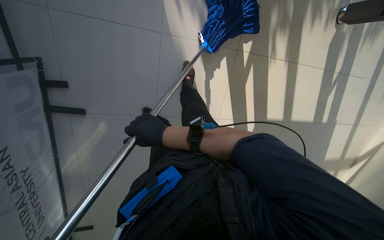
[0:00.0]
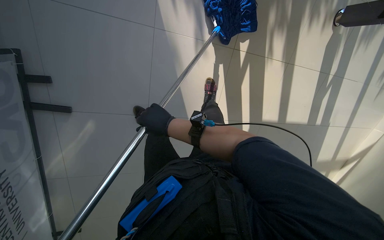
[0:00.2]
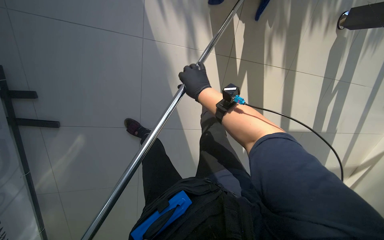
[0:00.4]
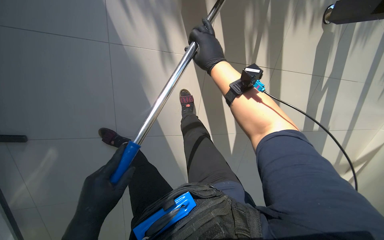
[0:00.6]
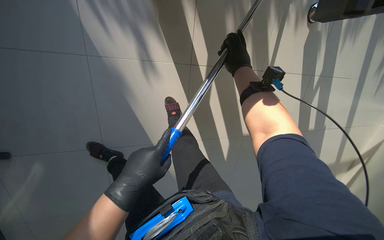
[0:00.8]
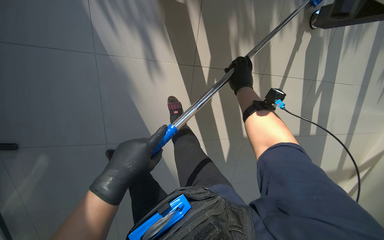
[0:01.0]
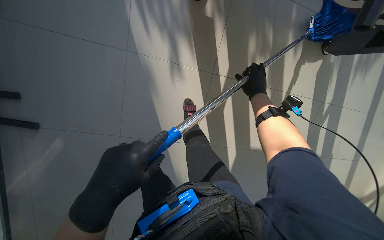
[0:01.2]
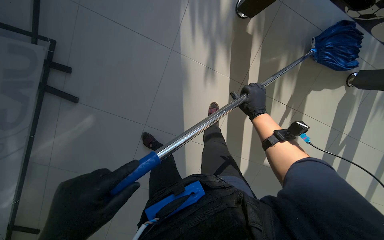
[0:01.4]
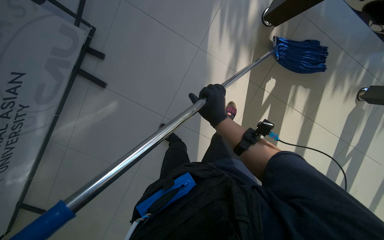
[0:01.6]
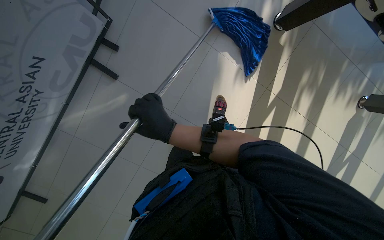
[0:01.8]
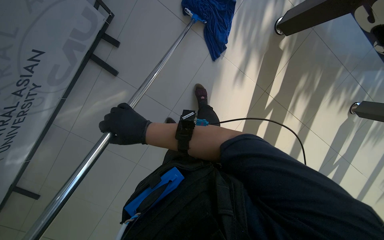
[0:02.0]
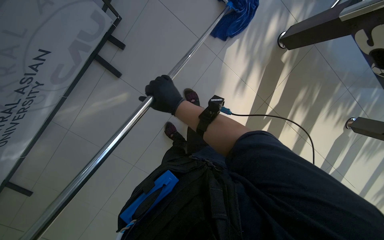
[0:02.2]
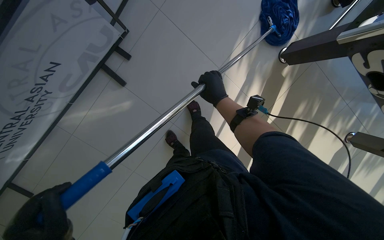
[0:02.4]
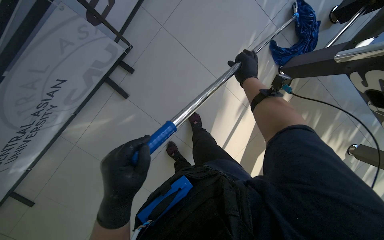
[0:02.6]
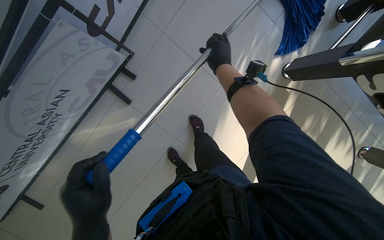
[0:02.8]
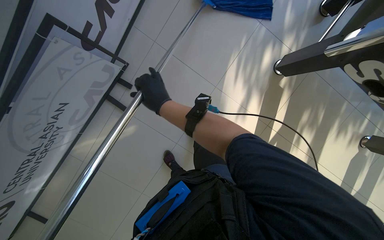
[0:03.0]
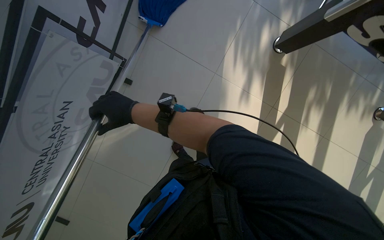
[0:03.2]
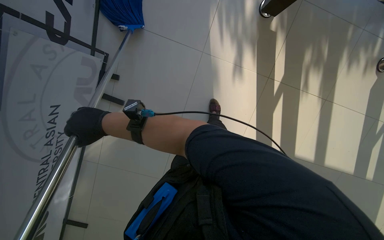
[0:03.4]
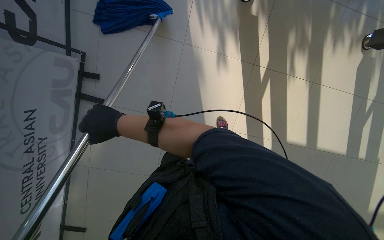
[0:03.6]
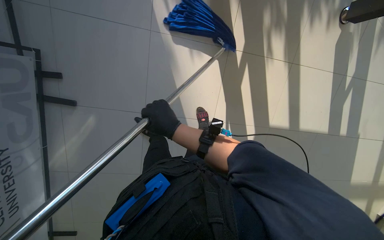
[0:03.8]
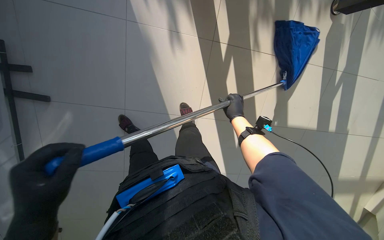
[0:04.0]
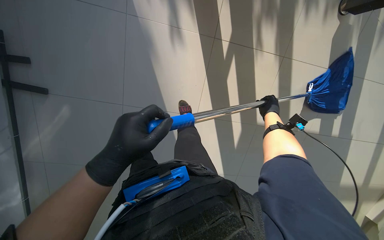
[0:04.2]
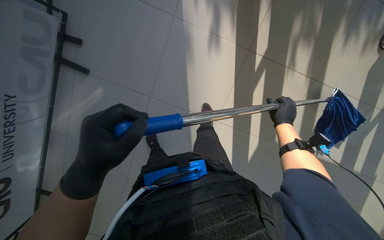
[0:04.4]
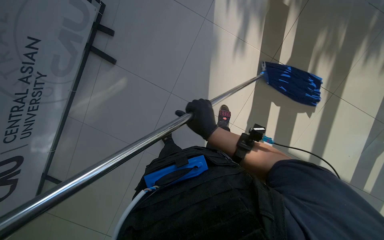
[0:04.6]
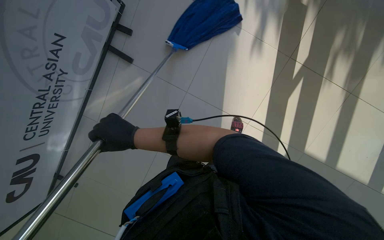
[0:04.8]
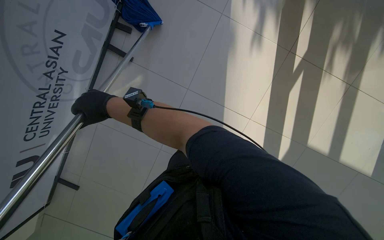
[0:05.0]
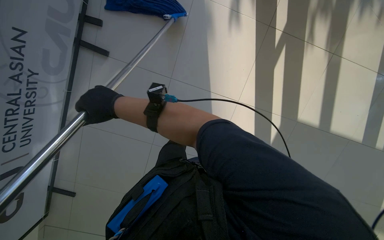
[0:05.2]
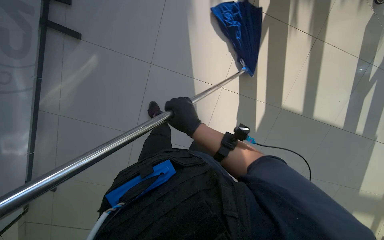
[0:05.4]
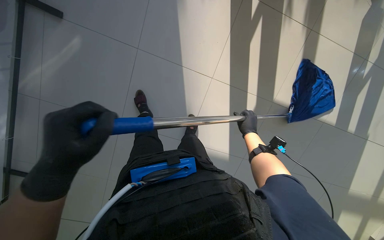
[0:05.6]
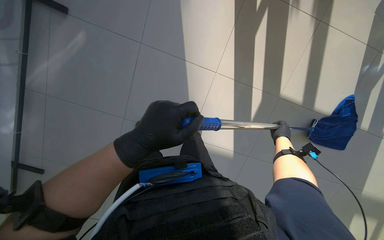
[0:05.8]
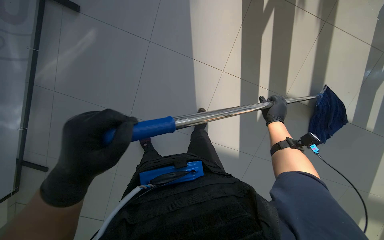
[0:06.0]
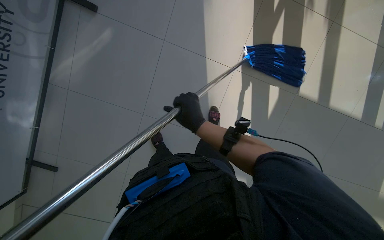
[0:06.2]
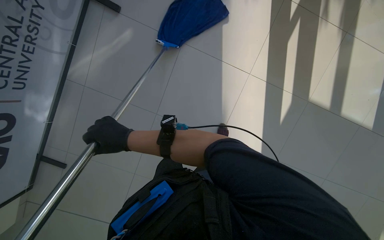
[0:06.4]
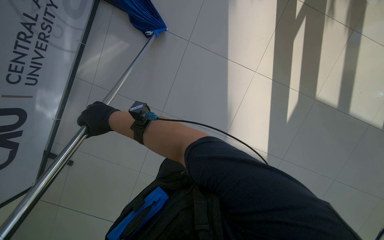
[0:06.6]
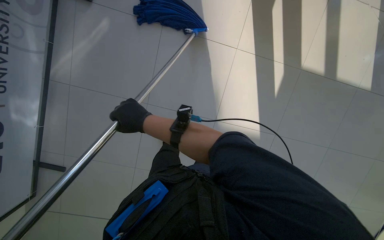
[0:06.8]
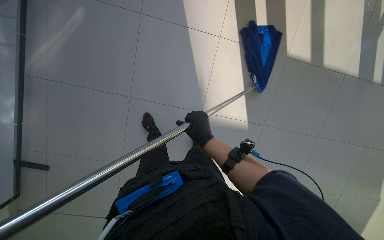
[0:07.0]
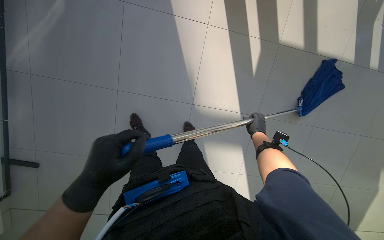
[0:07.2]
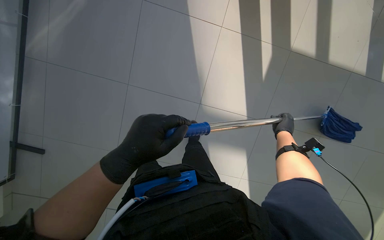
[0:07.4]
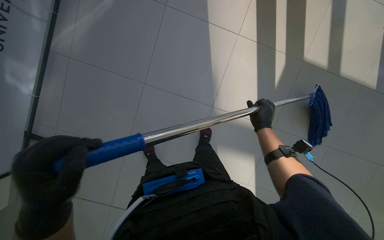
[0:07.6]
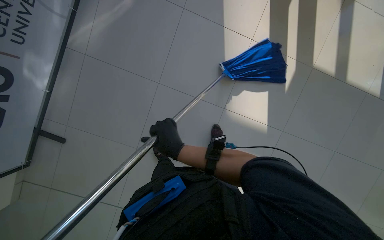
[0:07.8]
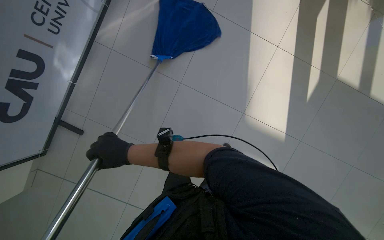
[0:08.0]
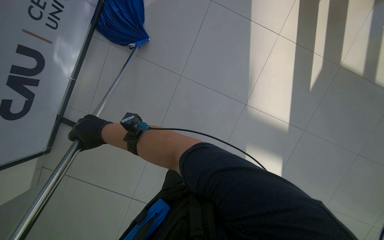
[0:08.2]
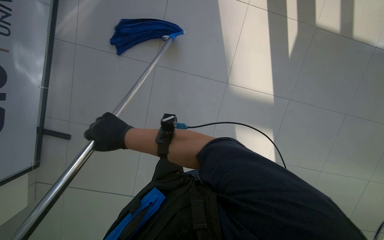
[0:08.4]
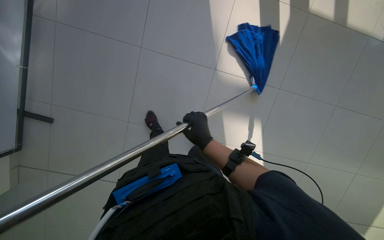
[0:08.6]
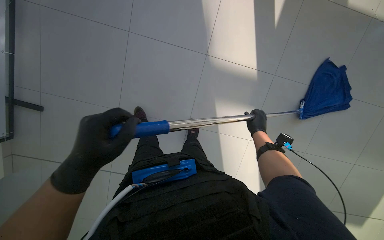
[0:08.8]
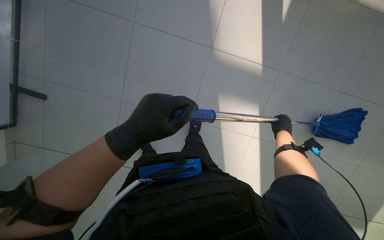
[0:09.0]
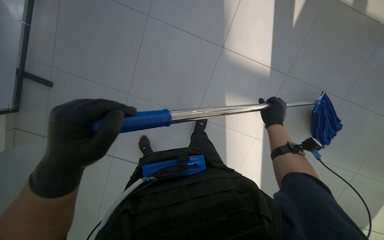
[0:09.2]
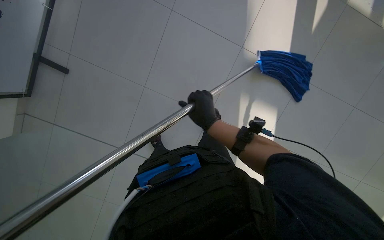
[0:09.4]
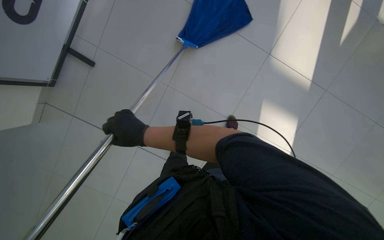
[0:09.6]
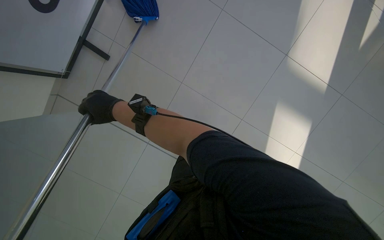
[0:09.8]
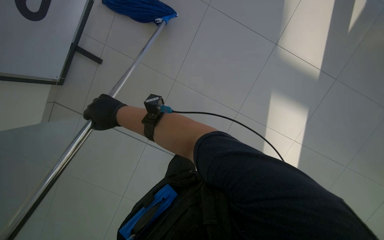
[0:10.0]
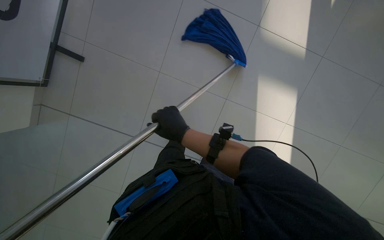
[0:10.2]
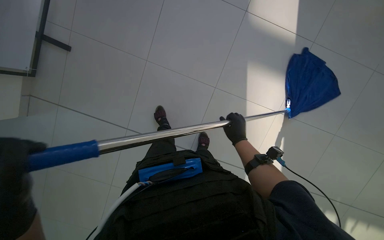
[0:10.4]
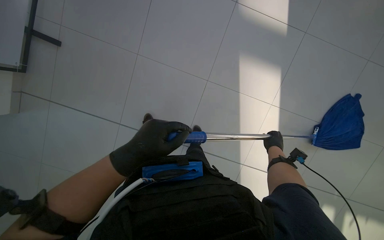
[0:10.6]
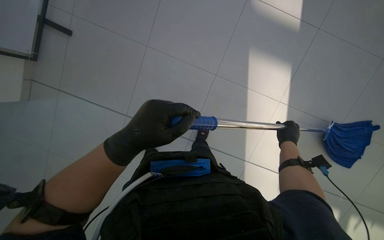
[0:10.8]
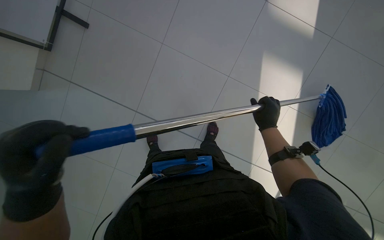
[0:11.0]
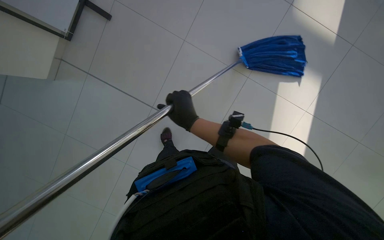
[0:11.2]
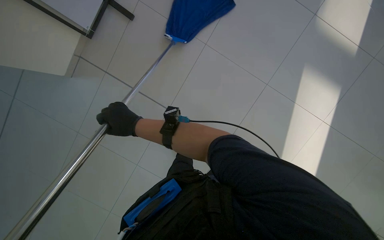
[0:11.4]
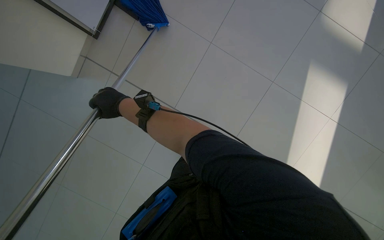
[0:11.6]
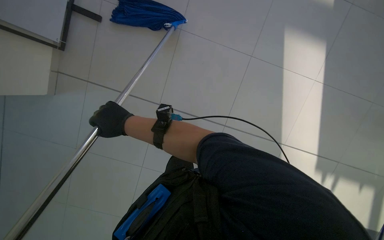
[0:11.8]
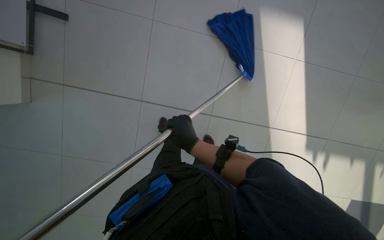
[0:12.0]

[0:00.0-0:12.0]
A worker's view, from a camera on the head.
Job: mopping floor.
The whole recording: Mopping floor. The worker mops the floor with a blue mop, periodically wringing it out.
0:01.6 to 0:03.0: The right hand goes left and right, about 35 cm each way, reversing 2 times.
0:03.0 to 0:04.4: The head travels approximately 50 cm.
0:10.4 to 0:12.0: The right hand goes left and right, about 60 cm each way, reversing 2 times.

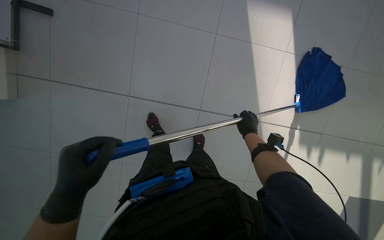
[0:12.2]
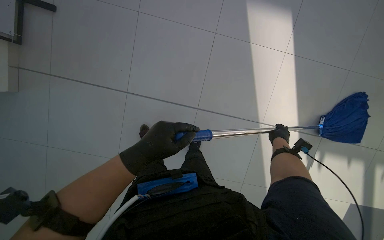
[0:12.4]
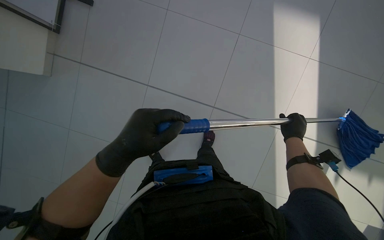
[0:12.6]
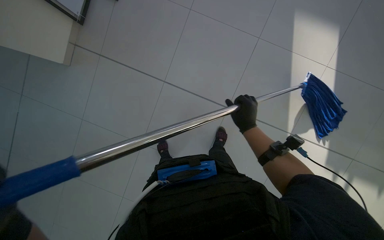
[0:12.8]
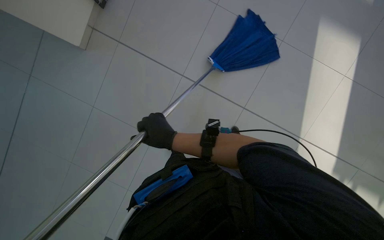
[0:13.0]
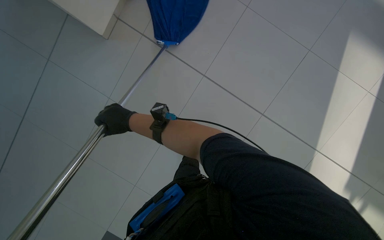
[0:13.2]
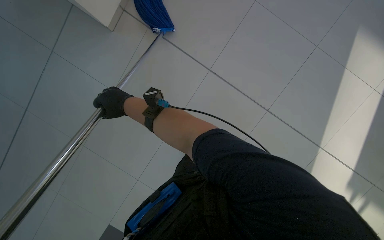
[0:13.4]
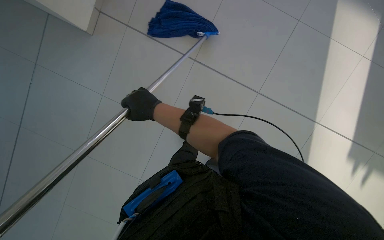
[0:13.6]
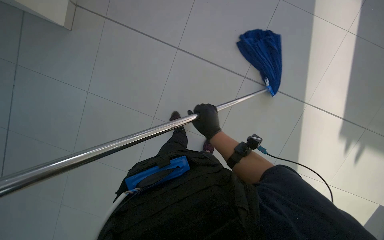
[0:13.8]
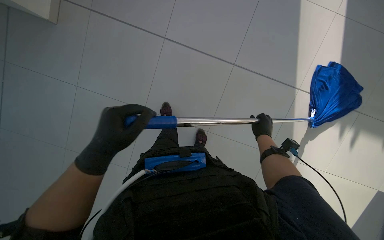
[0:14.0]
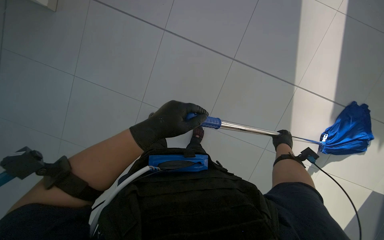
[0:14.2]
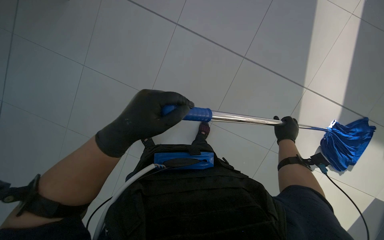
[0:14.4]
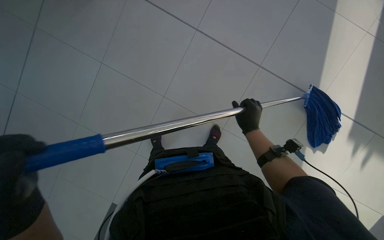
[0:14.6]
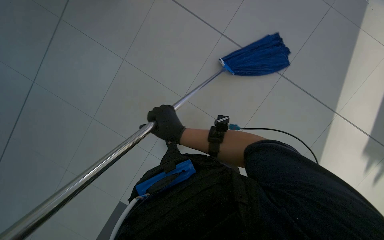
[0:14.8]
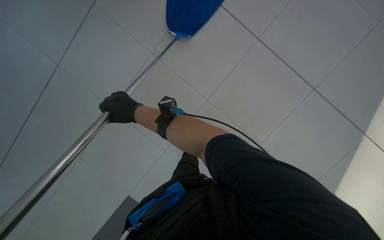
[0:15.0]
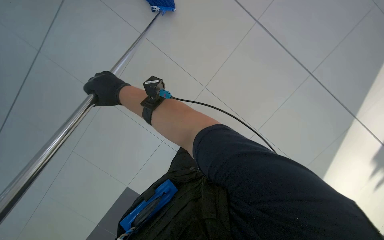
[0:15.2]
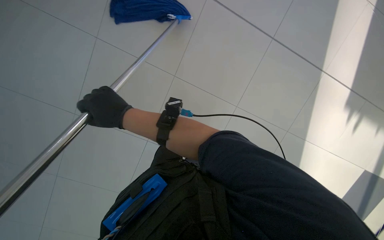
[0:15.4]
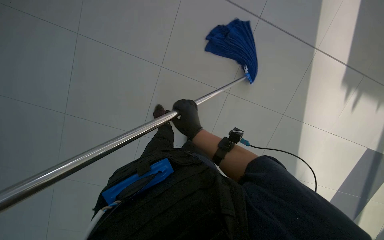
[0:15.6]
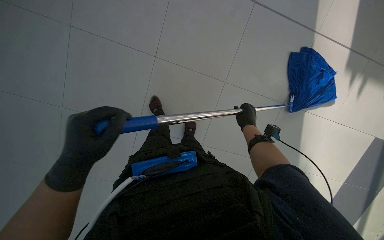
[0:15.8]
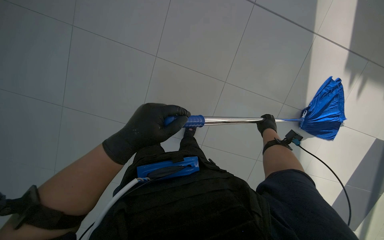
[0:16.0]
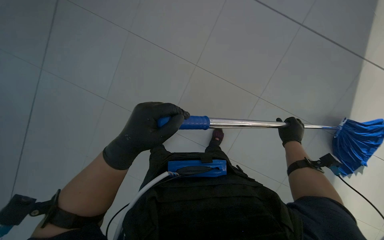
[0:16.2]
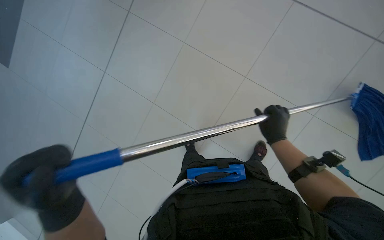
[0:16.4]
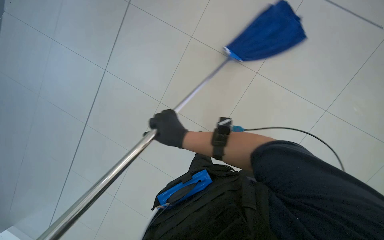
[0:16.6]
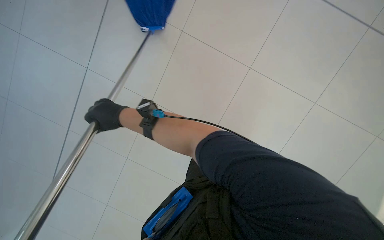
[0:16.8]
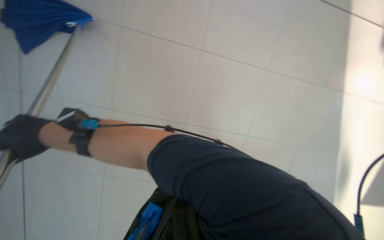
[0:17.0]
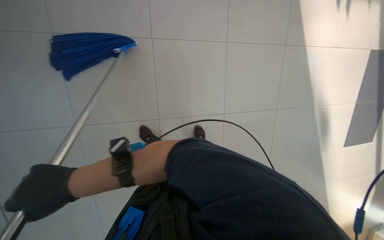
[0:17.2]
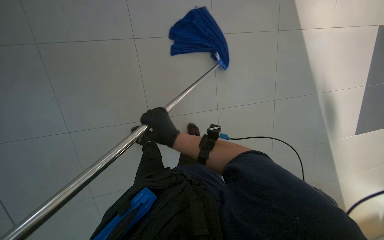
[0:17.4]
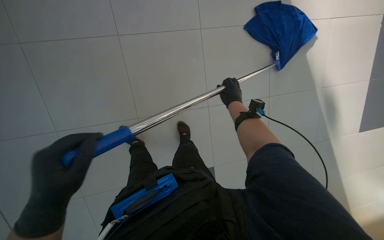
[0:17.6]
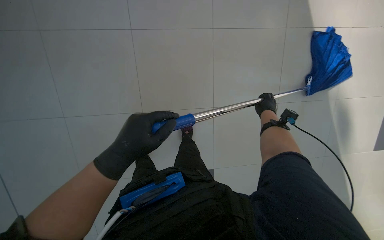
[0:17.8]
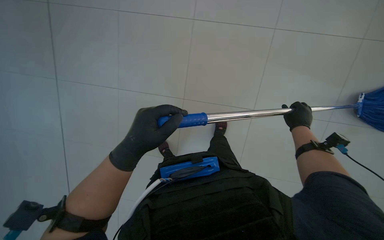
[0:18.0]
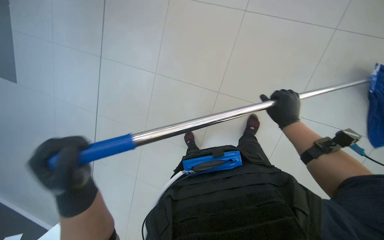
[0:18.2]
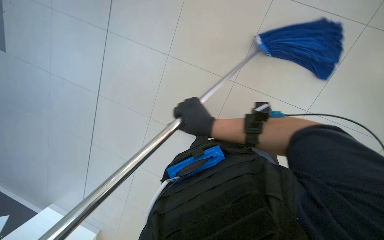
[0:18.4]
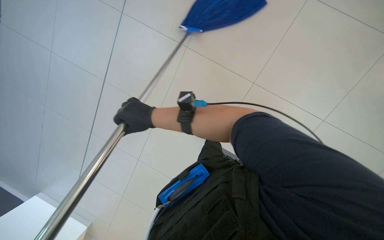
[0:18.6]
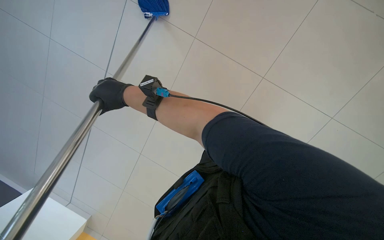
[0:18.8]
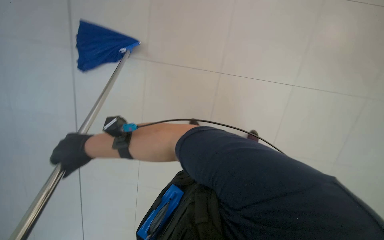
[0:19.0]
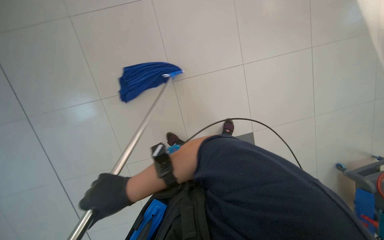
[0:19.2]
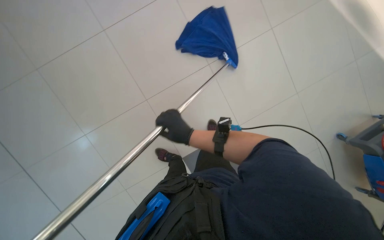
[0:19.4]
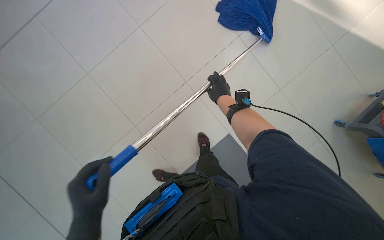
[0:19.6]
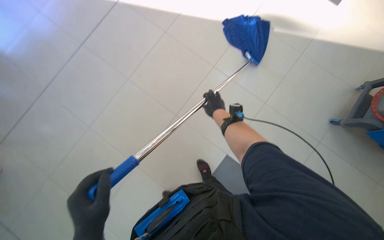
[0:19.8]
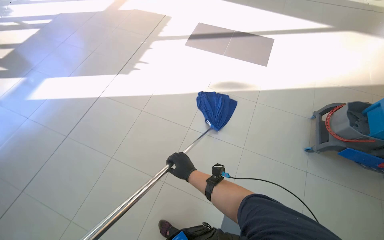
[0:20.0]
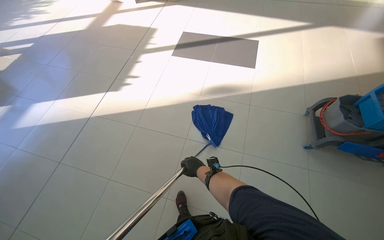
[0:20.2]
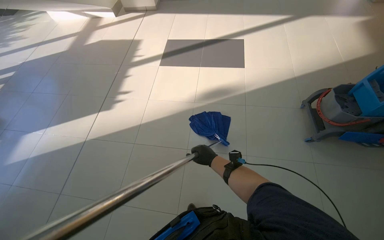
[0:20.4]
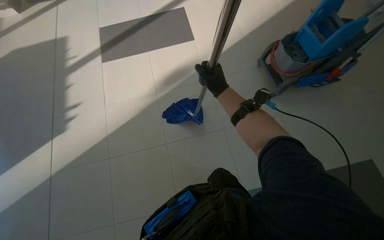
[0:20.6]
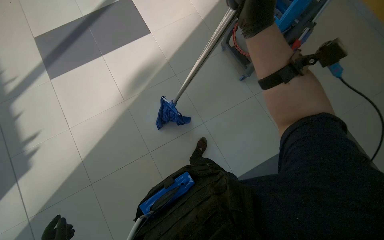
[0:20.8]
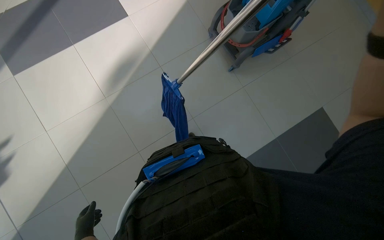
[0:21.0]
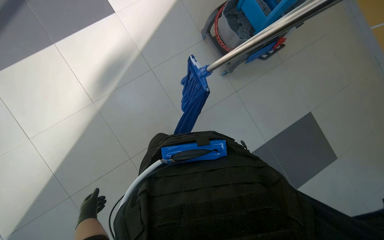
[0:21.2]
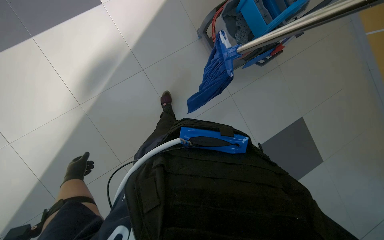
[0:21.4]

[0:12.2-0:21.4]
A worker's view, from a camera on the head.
Job: mopping floor.
The whole recording: Mopping floor. The worker mops the floor with a blue mop, periodically wringing it out.
0:12.2 to 0:13.8: The right hand swings left and right, about 60 cm each way, with 2 reversals.
0:13.8 to 0:15.2: The view tips downward by approximately 25 degrees. The right hand travels to the left and nearer to the camera by approximately 20 cm.
0:16.8 to 0:18.4: The right hand goes left and right, about 70 cm each way, reversing 2 times.
0:18.4 to 0:19.8: The wearer's head swings approximately 20 degrees to the left.
0:19.8 to 0:21.4: The camera is carried about 60 cm. The head turns to the right by about 65 degrees.
